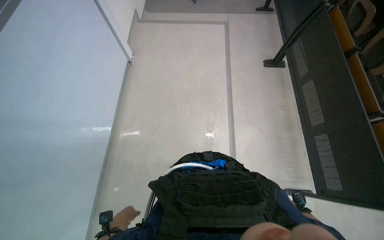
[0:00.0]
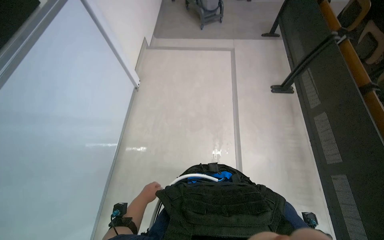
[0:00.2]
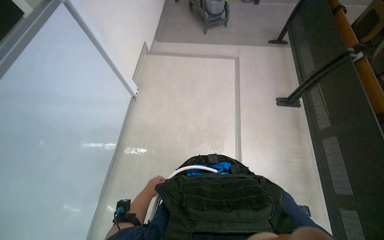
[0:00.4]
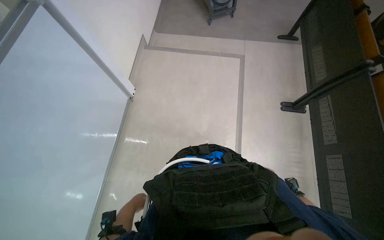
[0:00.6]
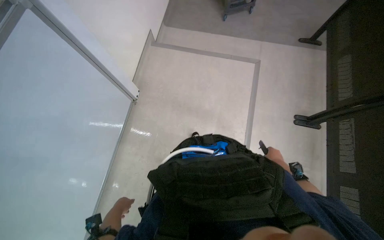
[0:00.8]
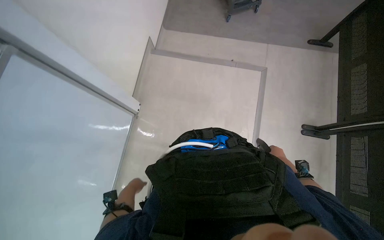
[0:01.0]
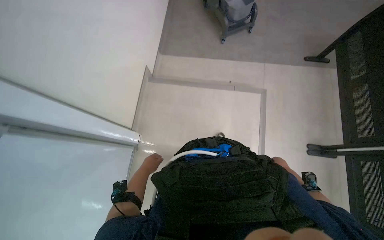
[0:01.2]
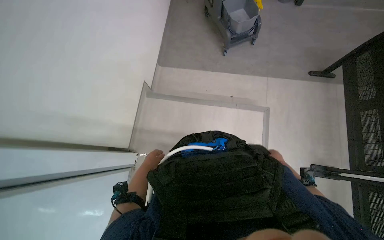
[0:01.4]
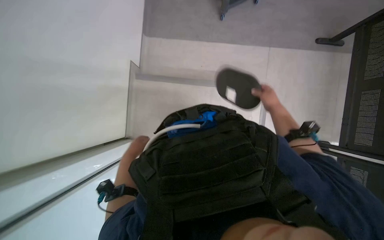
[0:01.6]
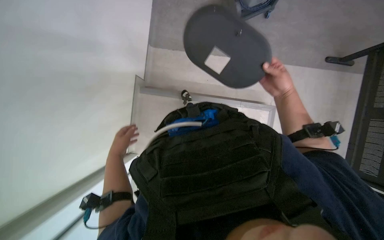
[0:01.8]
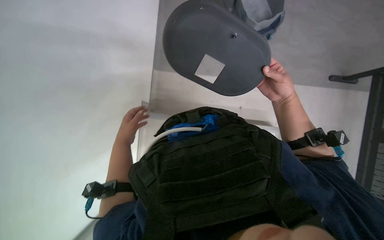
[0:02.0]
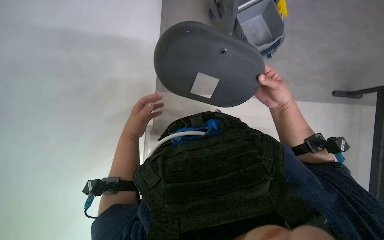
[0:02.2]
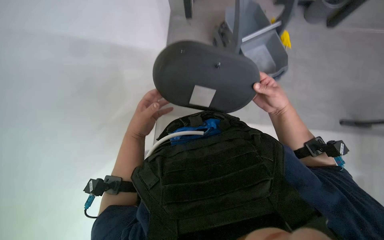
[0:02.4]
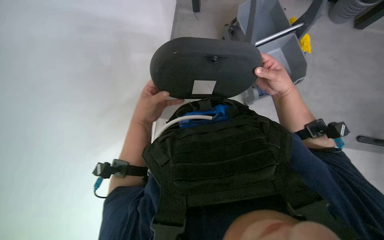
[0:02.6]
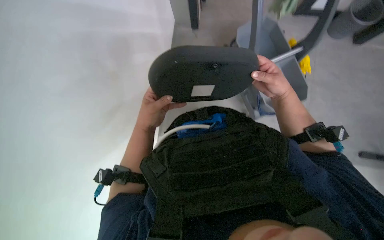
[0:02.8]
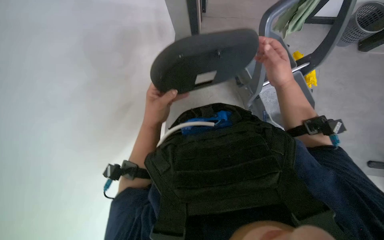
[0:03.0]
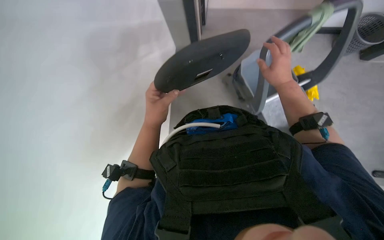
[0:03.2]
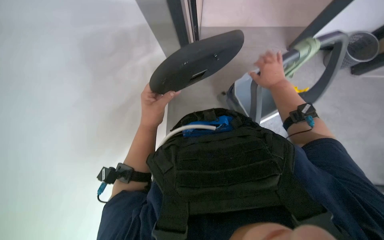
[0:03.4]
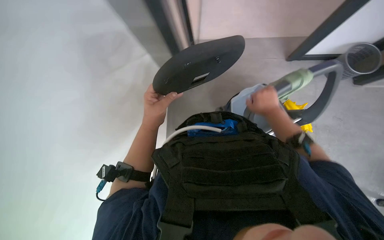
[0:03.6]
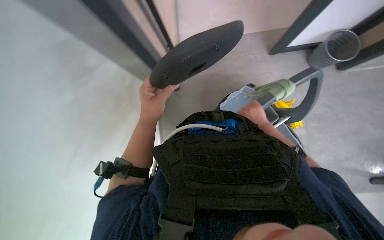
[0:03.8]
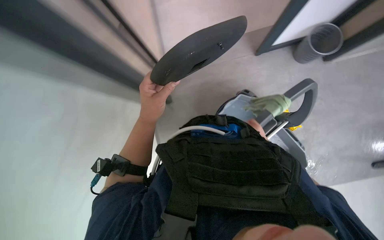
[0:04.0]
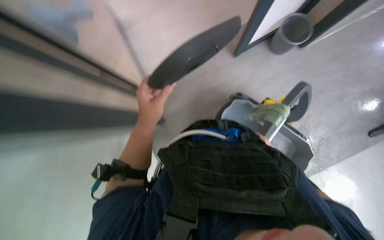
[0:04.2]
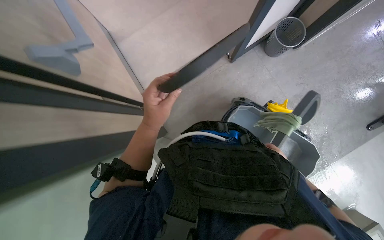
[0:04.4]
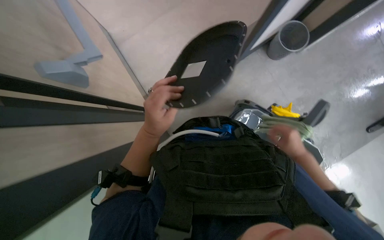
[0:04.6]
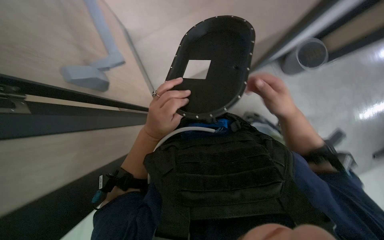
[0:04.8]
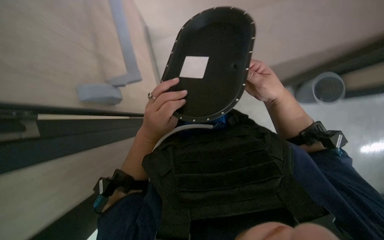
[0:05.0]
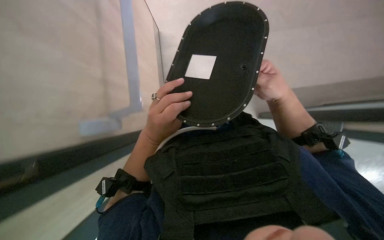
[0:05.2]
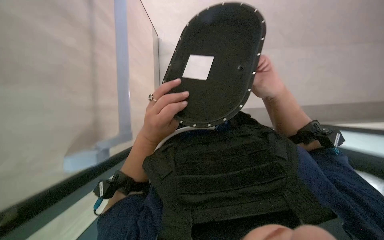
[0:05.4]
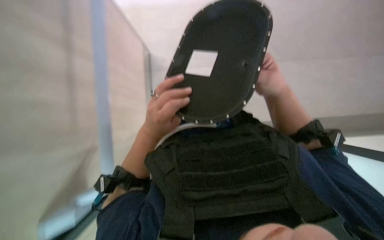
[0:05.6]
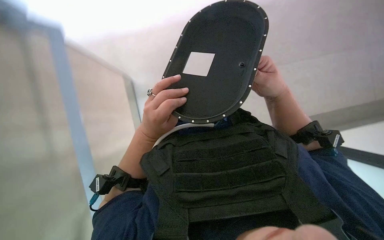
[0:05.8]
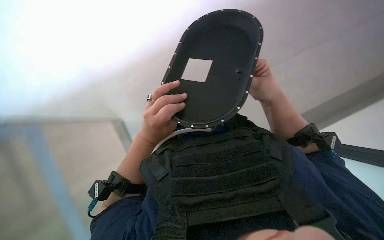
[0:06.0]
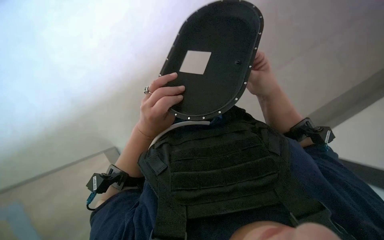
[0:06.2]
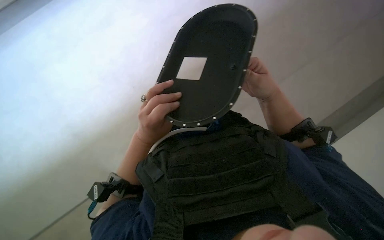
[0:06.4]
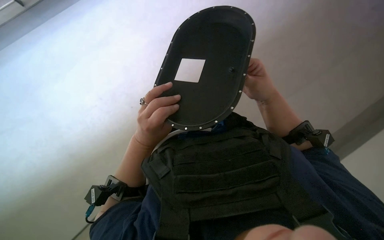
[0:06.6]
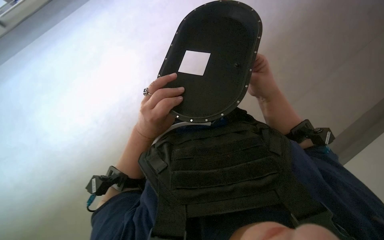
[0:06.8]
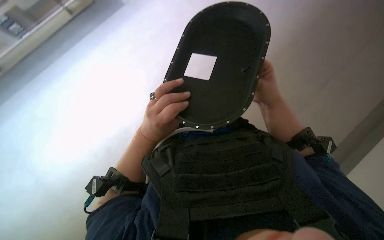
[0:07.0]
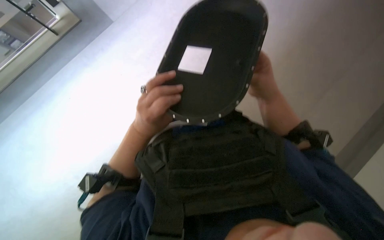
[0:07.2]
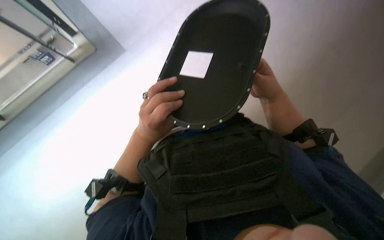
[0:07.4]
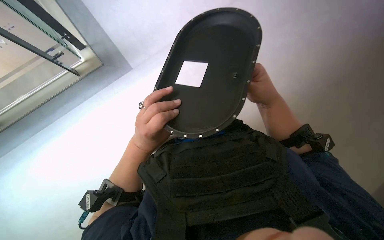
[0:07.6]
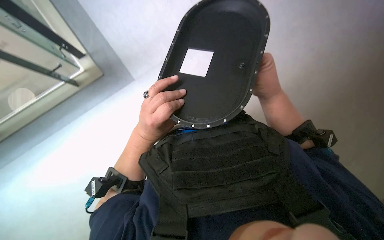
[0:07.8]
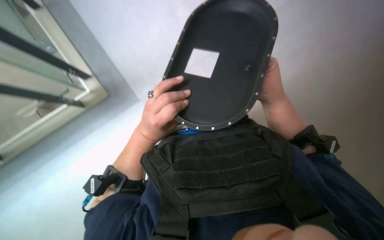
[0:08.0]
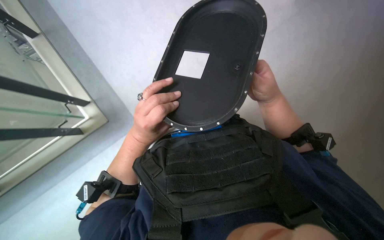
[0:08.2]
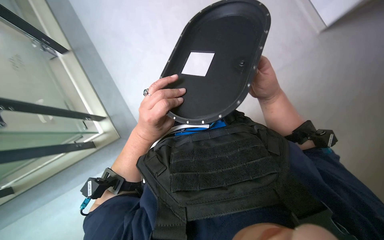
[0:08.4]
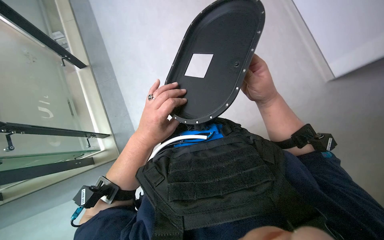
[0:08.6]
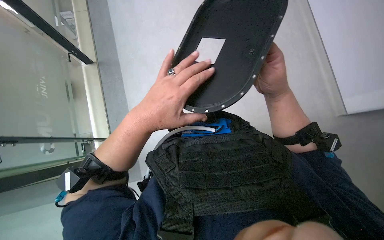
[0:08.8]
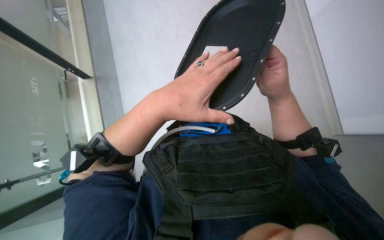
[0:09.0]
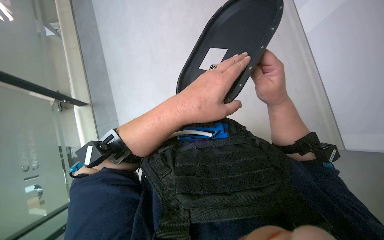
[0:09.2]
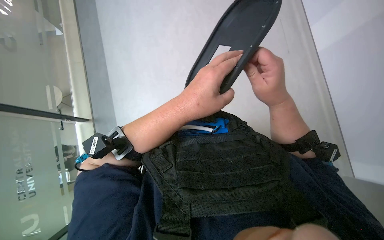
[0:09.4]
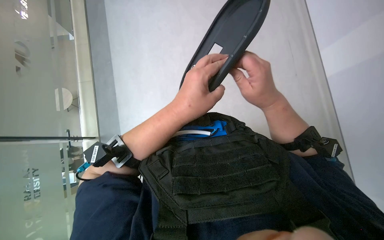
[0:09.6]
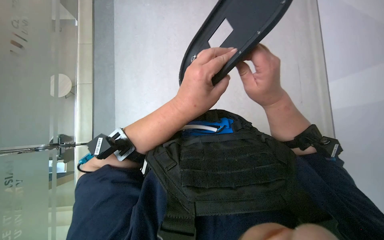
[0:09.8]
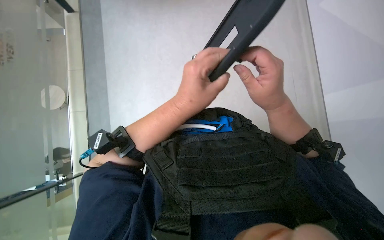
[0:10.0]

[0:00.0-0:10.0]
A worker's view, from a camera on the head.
Job: organizing items.
The whole recording: Handling black oval object. The worker picks up and manipulates a black oval object.
0:00.0 to 0:01.4: The head travels approximately 80 cm.
0:01.4 to 0:02.8: The right hand shifts approximately 50 cm up the picture, nearer to the camera and to the left.
0:05.8 to 0:08.6: The hands stay close to where they were, moving slightly.
0:08.6 to 0:10.0: The right hand goes approximately 10 cm nearer to the camera.

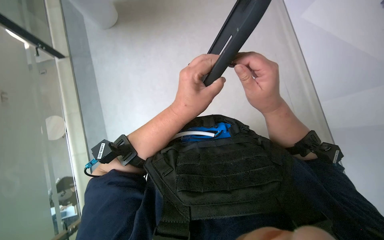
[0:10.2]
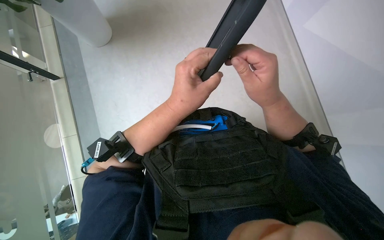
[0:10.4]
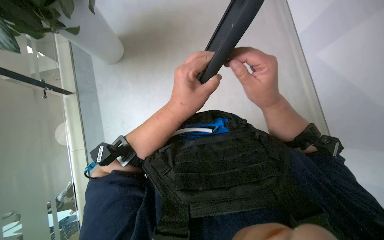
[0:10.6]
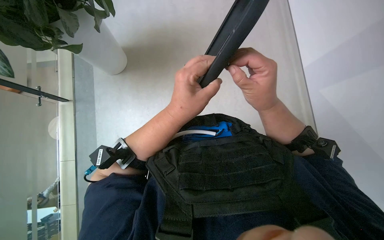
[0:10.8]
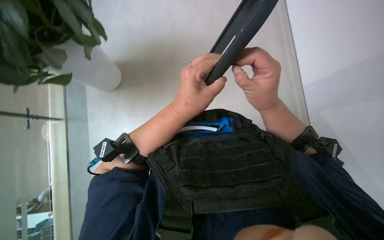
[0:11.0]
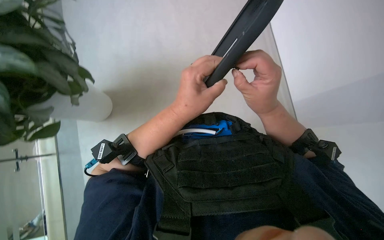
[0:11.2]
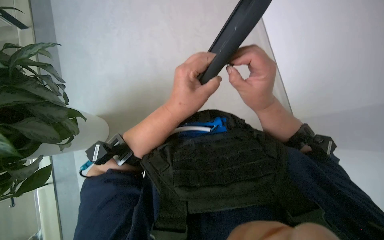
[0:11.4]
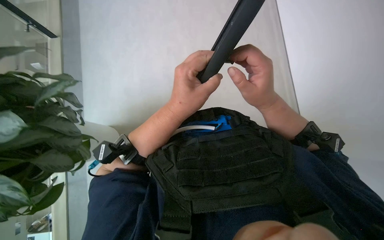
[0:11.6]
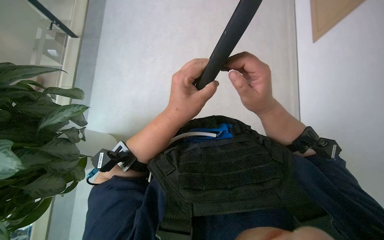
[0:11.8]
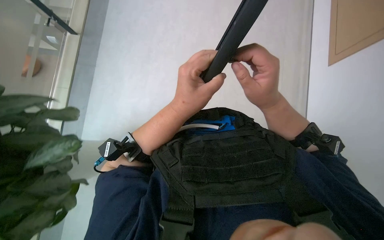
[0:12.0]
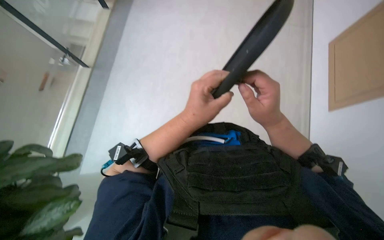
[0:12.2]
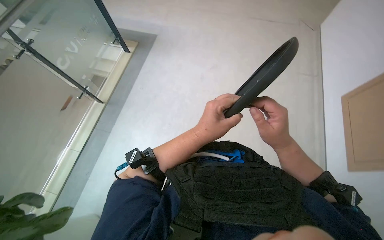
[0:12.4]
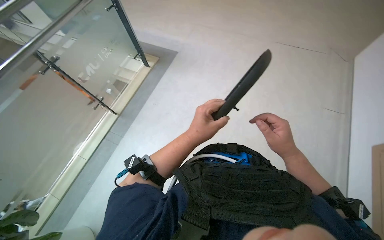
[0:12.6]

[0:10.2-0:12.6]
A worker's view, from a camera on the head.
Job: organizing items.
The whole recording: Handling black oval object. The worker picks up and manipulates a black oval object.
0:10.2 to 0:11.4: The hands stay close to where they were, moving slightly.
0:11.4 to 0:12.6: The view tilts about 15 degrees upward.

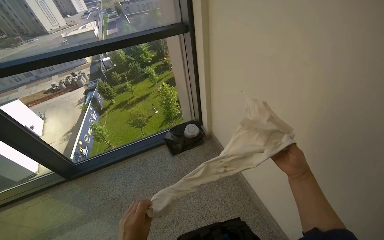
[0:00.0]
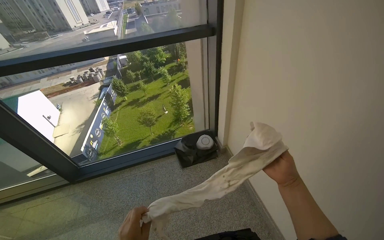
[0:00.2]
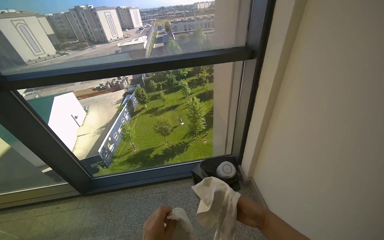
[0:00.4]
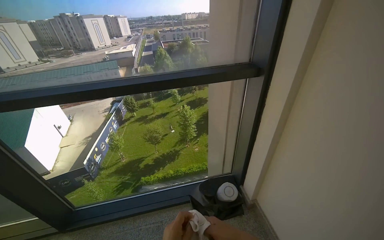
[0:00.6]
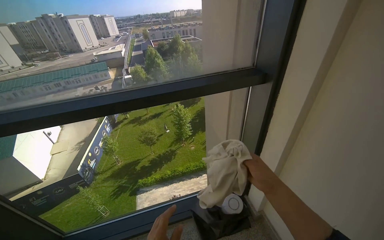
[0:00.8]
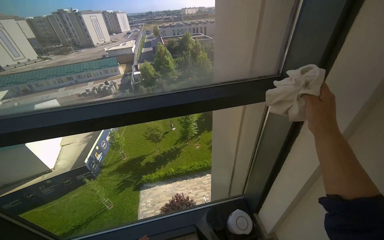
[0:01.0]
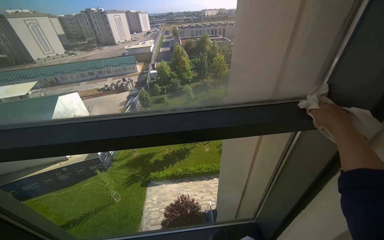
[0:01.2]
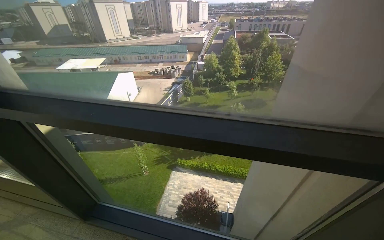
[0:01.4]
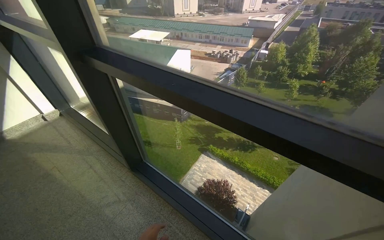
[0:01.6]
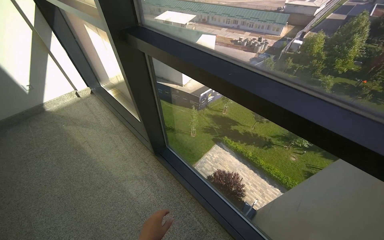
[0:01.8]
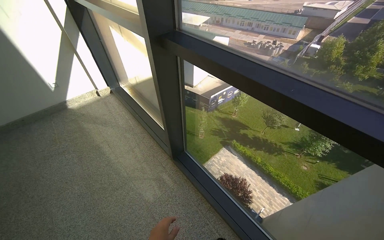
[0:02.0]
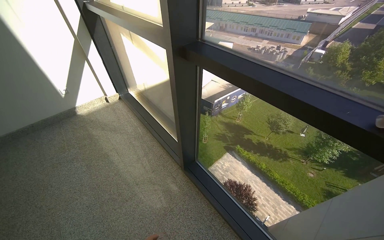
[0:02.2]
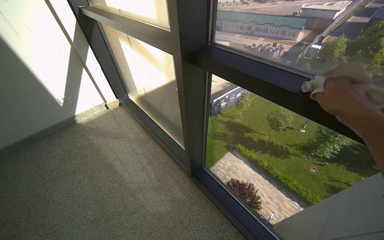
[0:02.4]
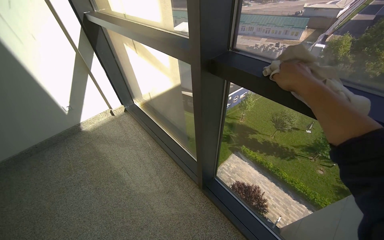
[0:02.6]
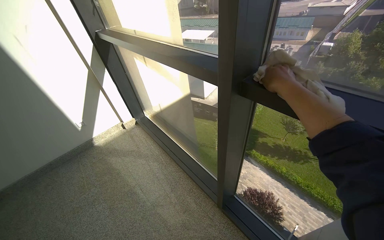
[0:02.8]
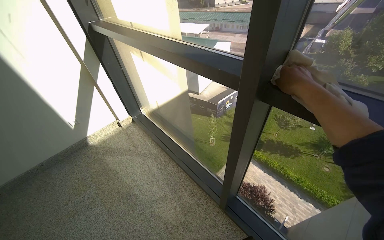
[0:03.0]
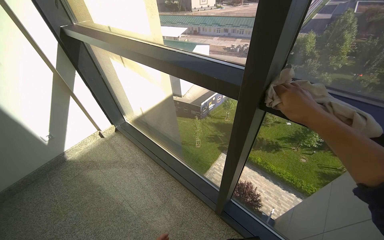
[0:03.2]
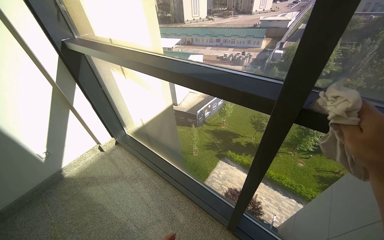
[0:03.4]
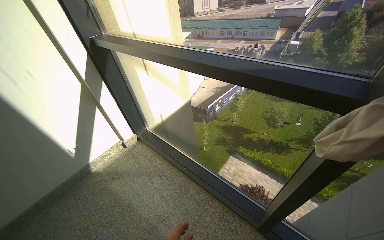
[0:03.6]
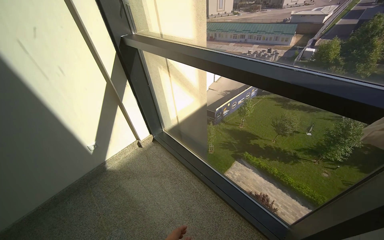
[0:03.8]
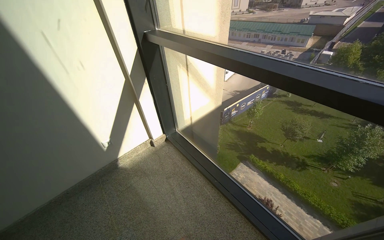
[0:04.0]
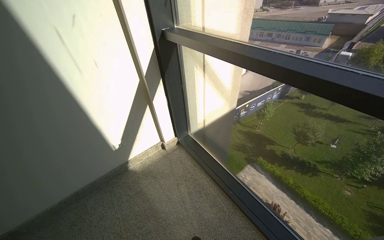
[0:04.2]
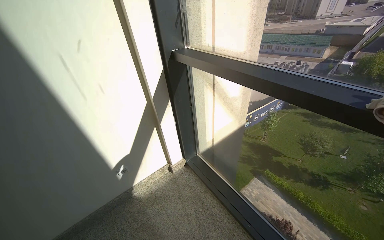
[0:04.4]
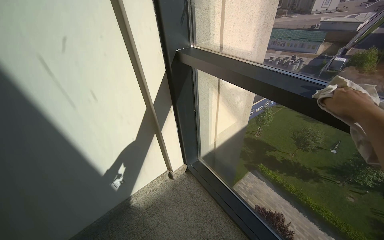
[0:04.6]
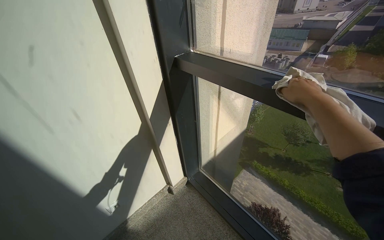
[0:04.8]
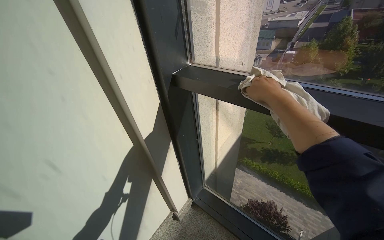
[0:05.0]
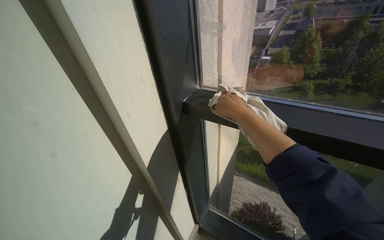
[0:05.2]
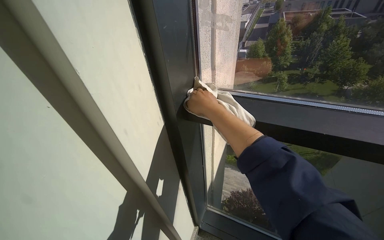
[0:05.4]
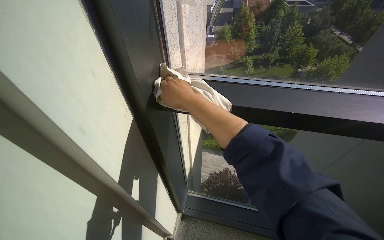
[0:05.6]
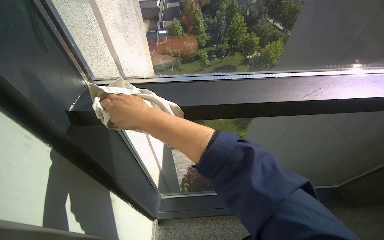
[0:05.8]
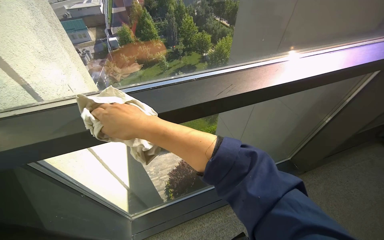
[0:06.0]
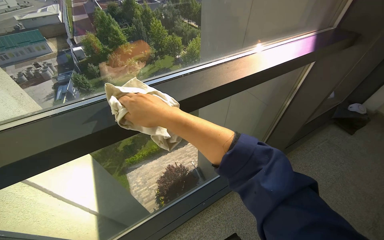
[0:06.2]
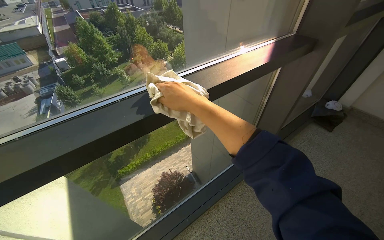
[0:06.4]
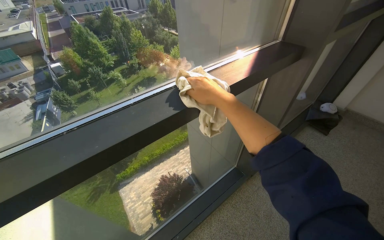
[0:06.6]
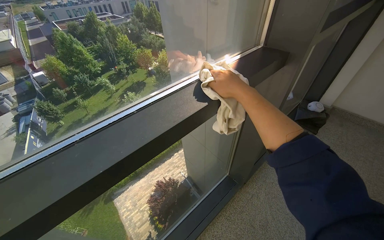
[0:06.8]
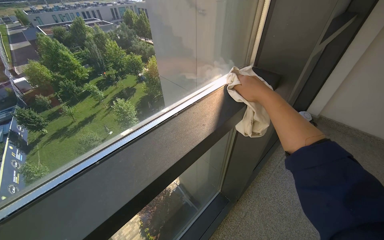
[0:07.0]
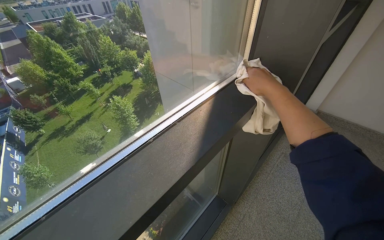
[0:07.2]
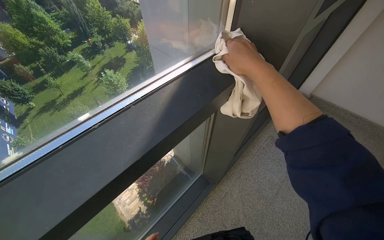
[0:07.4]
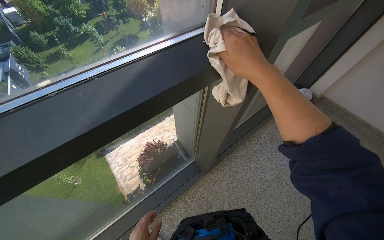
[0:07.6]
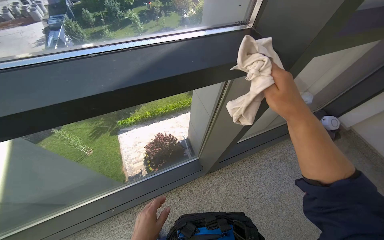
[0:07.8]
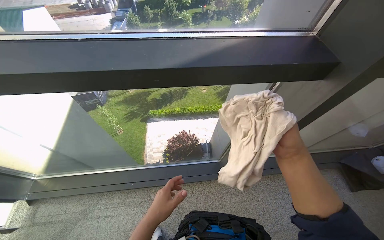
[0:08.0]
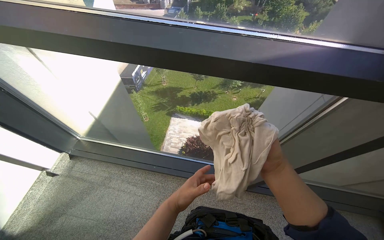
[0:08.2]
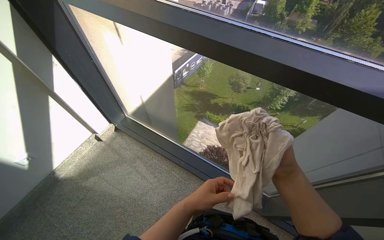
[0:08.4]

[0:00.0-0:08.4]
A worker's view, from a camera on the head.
Job: wiping surfaces.
The whole recording: Wiping window frames. The worker wipes the window frames with a cloth.
0:01.4 to 0:02.8: The camera travels roughly 90 cm. The wearer's head swings roughly 35 degrees to the left.
0:02.8 to 0:04.2: The wearer moves some 80 cm.
0:04.2 to 0:05.6: The head travels some 90 cm. The head turns to the right by approximately 40 degrees.
